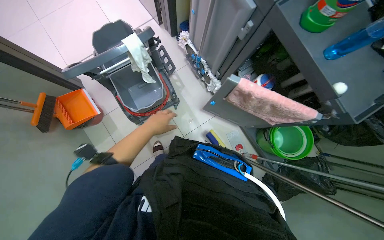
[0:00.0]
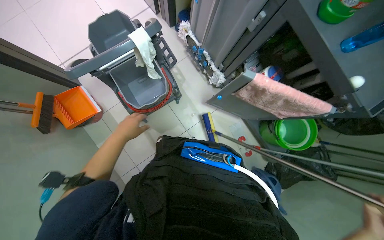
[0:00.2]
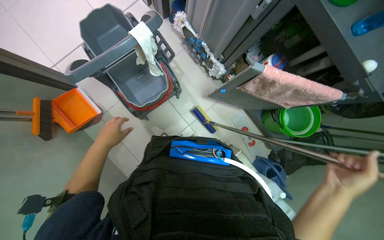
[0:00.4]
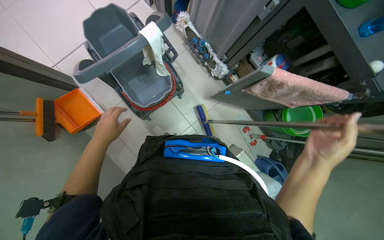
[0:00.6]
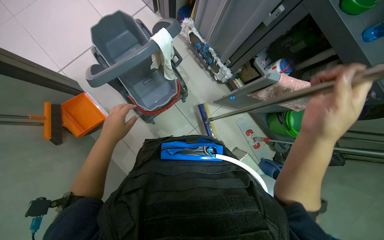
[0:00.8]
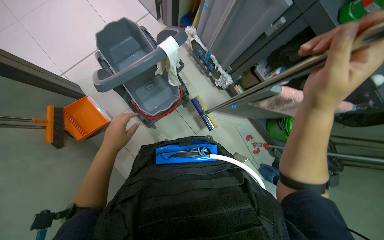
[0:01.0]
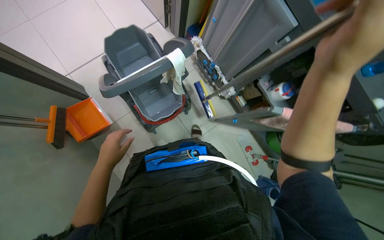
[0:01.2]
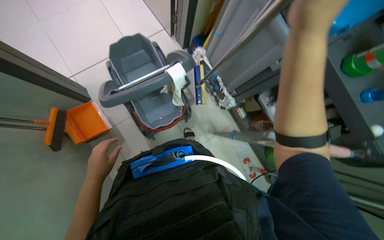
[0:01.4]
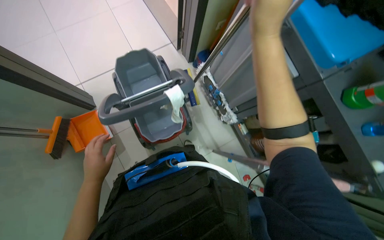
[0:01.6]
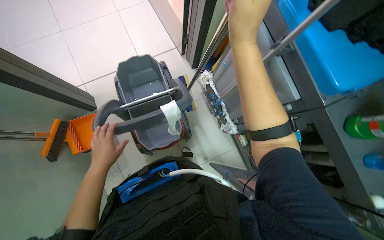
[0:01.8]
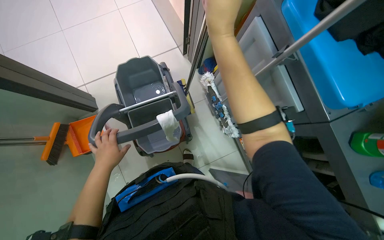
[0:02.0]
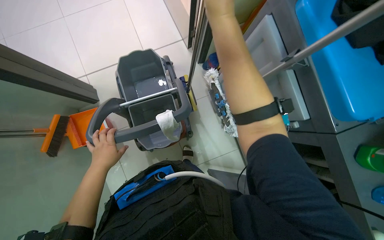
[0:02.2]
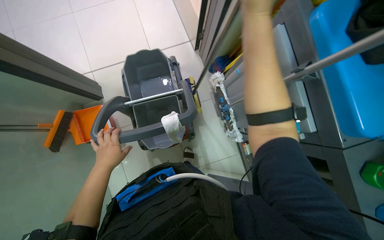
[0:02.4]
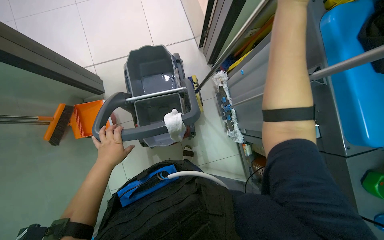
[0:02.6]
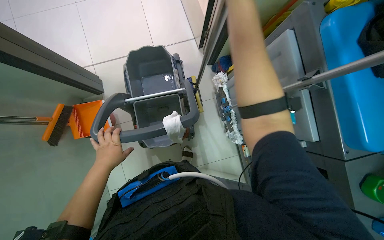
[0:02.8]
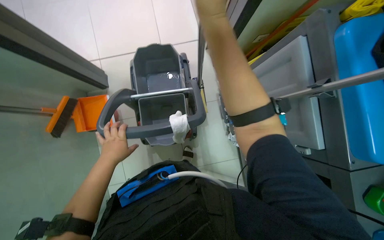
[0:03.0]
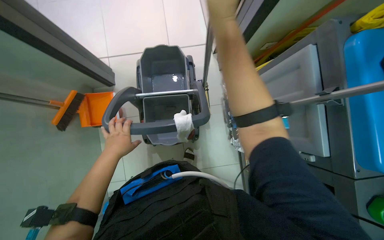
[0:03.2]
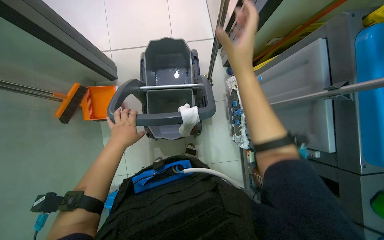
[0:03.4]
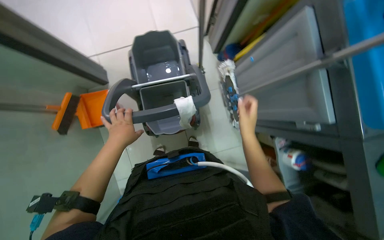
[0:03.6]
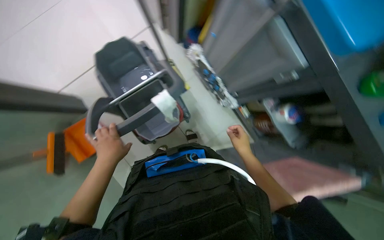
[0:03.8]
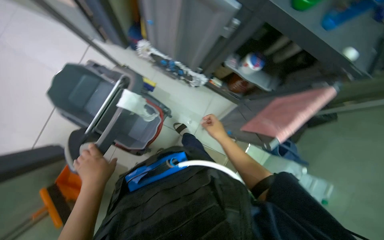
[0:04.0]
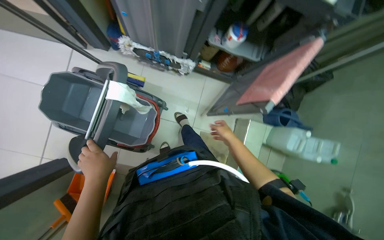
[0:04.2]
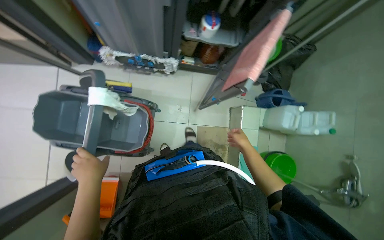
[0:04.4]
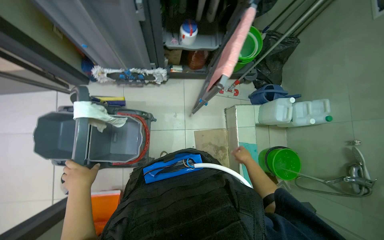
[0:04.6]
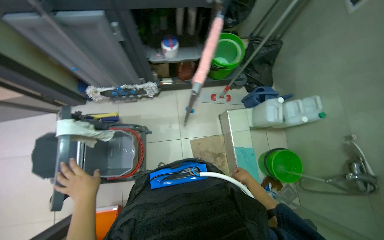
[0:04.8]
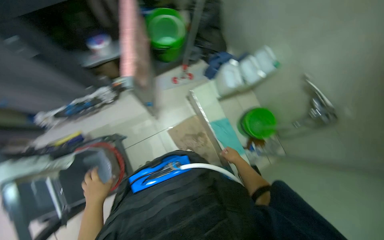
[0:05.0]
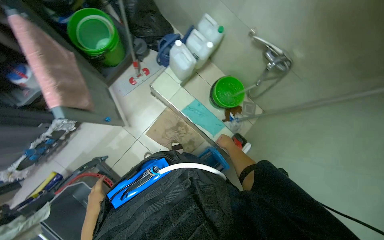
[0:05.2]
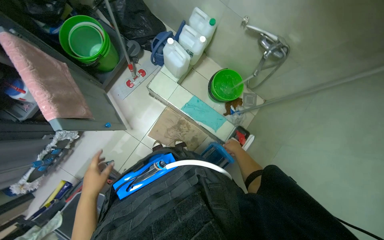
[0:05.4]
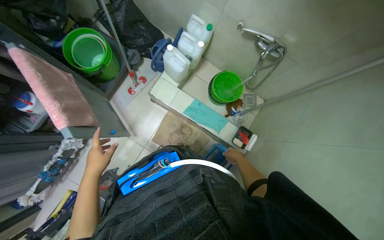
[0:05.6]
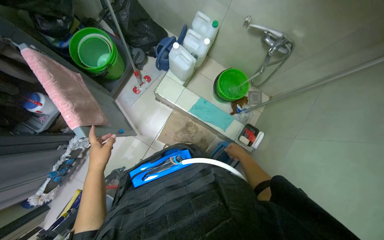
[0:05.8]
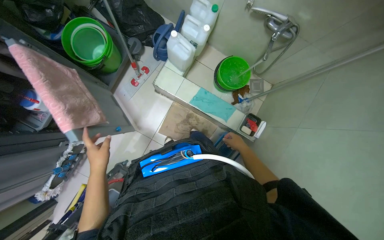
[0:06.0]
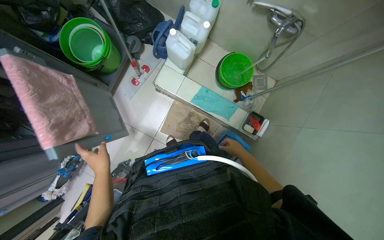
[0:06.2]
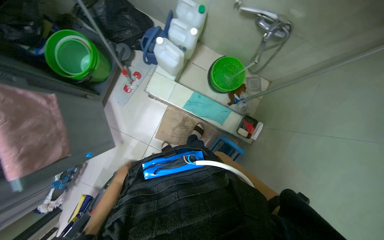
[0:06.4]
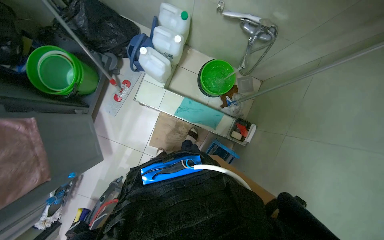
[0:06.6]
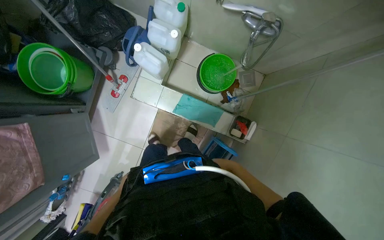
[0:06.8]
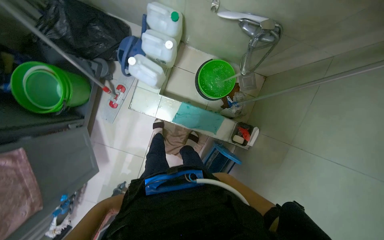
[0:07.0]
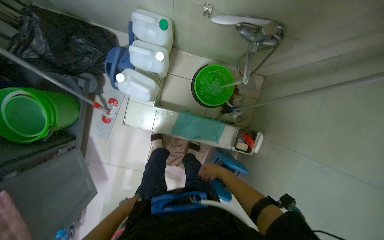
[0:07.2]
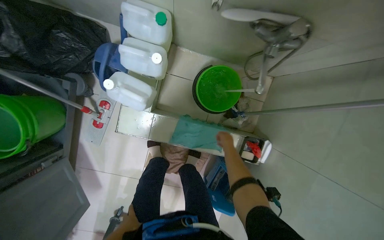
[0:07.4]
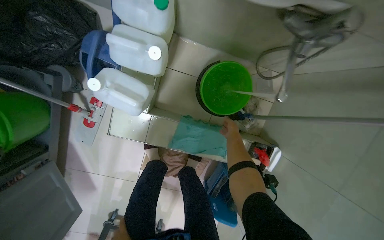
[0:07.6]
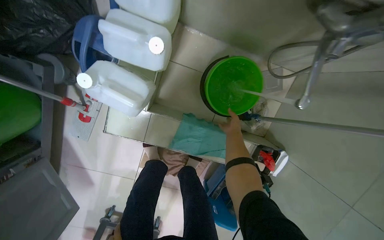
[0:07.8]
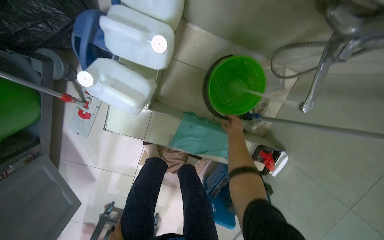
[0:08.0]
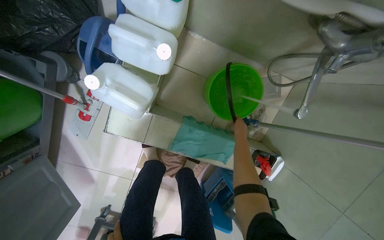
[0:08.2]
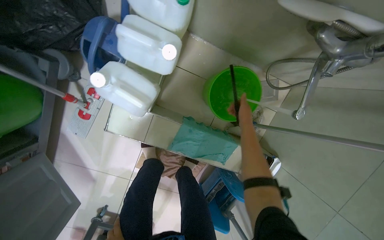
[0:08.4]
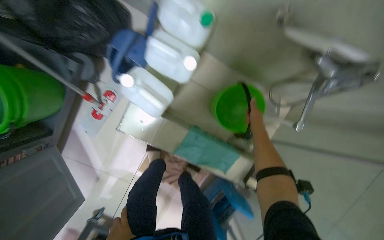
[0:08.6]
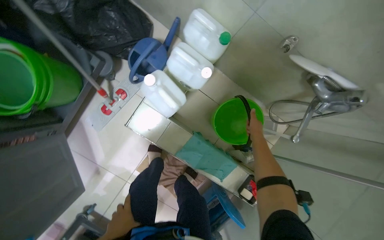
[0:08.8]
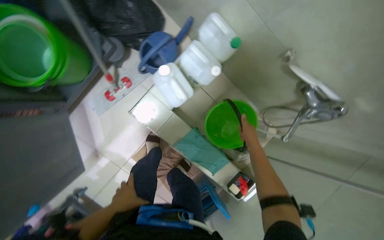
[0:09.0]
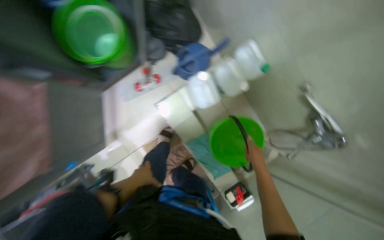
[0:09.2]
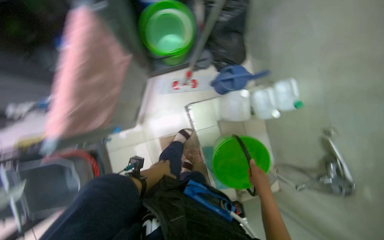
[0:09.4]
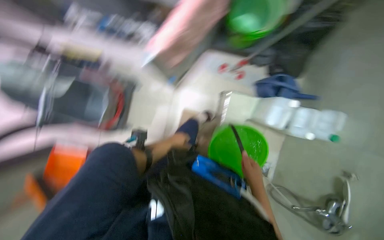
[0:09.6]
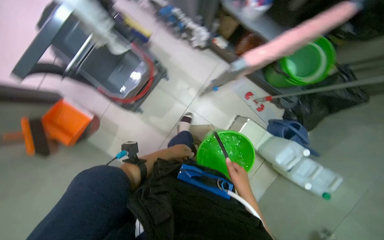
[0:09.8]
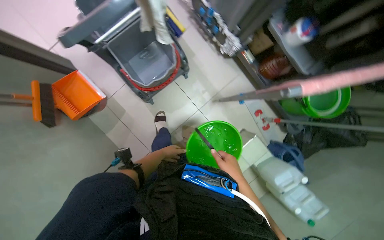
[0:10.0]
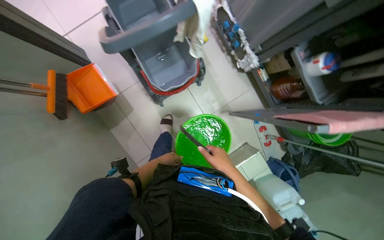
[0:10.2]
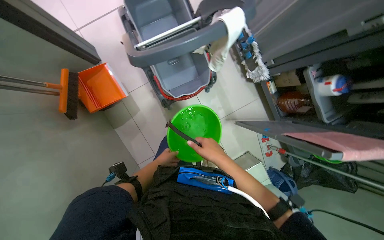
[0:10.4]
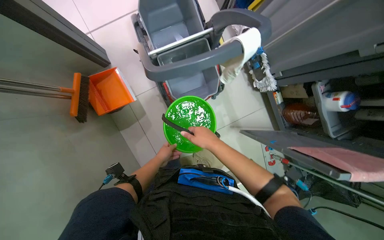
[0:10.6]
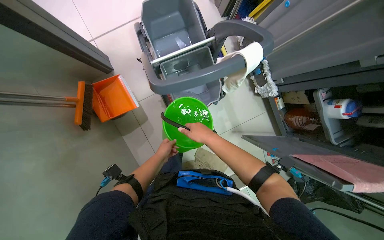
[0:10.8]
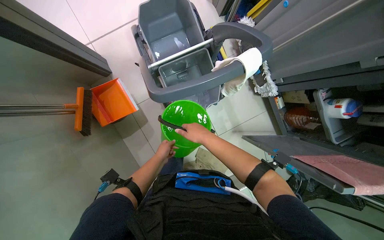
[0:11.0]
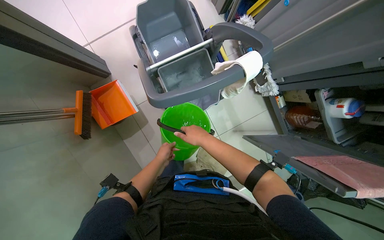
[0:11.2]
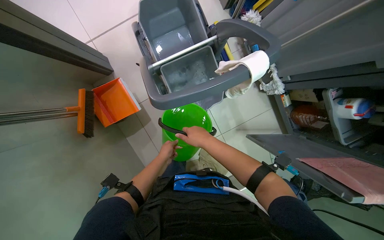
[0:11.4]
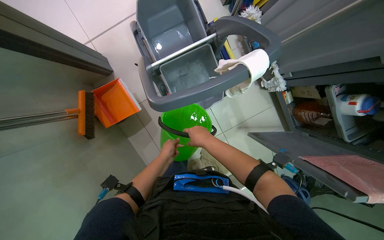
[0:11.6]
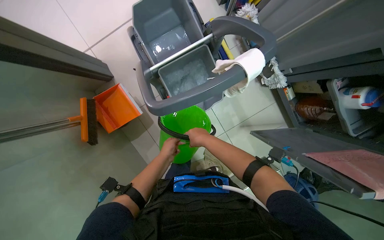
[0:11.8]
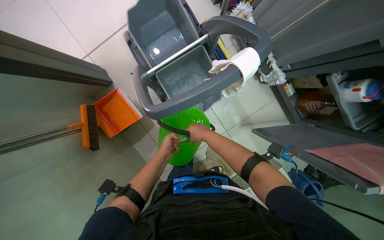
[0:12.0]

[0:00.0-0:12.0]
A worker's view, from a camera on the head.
Job: preparing cleaning supplies.
The whole recording: Preparing cleaning equipment. The worker fills the mop bucket with water, assembles the mop, gathers cleaning cloths and spray bottles, and organizes towels.
0:00.0 to 0:01.6: The left hand travels to the left by some 30 cm.
0:01.6 to 0:03.0: The left hand shifts roughly 15 cm up the picture.
0:03.0 to 0:04.4: Everything in view rotates approximately 70 degrees counterclockwise.
0:04.4 to 0:06.0: The wearer moves roughly 50 cm. The scene rotates counterclockwise by about 65 degrees.
0:06.0 to 0:07.6: The wearer moves about 70 cm. The wearer looks roughly 15 degrees further downward.
0:09.0 to 0:10.4: The wearer moves some 1 m. The scene rotates clockwise by roughly 105 degrees.
0:10.4 to 0:12.0: The right hand heads up the picture, covering approximately 20 cm.

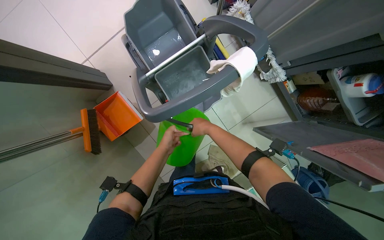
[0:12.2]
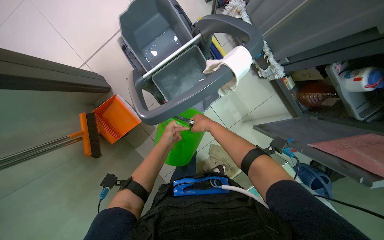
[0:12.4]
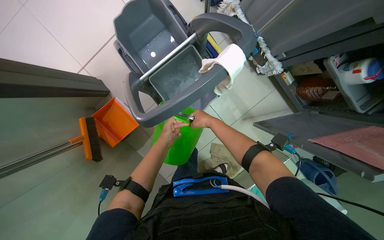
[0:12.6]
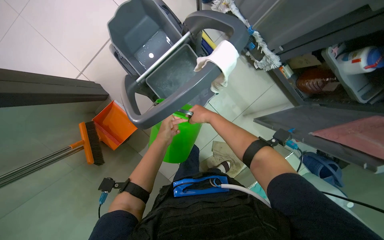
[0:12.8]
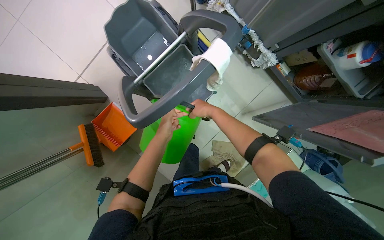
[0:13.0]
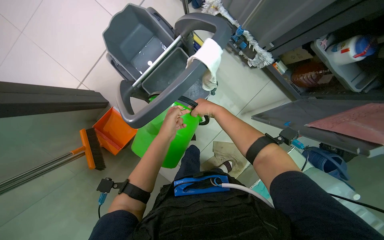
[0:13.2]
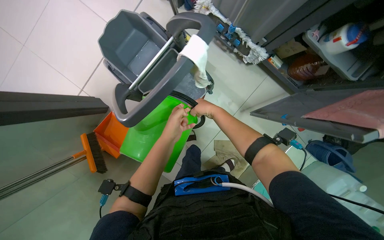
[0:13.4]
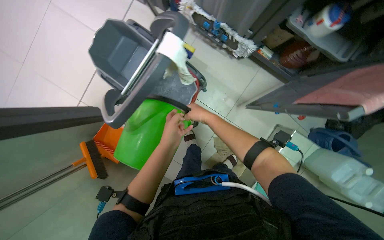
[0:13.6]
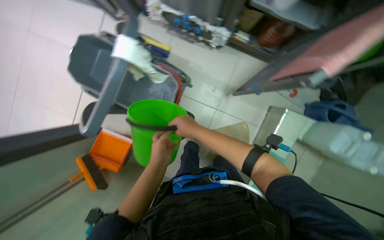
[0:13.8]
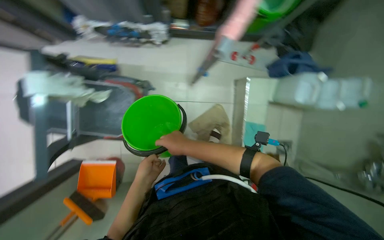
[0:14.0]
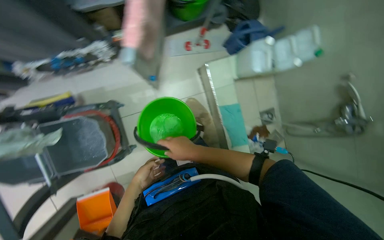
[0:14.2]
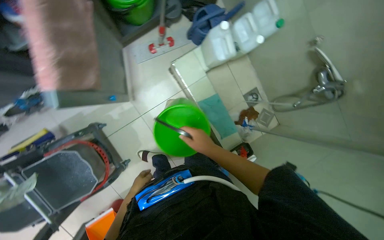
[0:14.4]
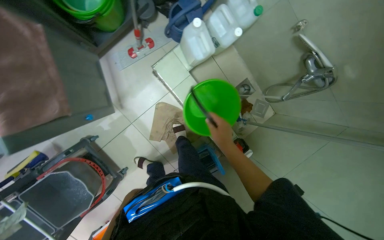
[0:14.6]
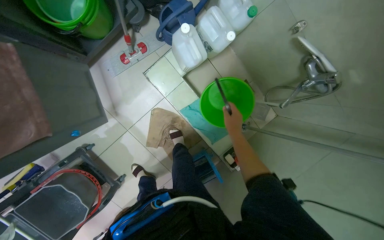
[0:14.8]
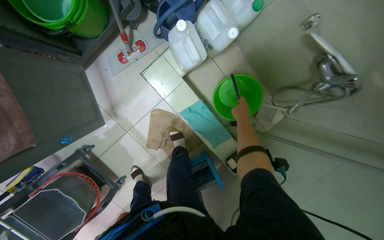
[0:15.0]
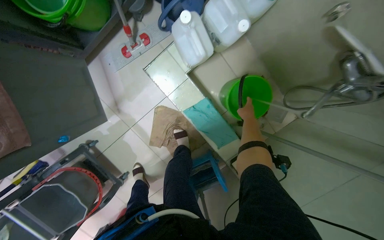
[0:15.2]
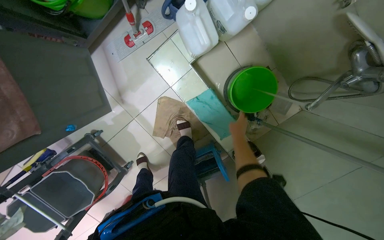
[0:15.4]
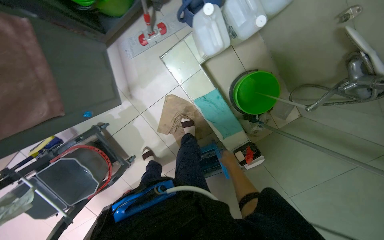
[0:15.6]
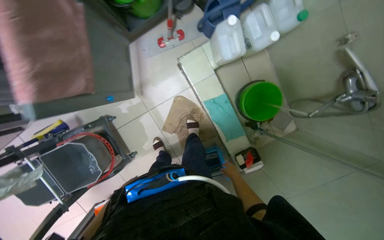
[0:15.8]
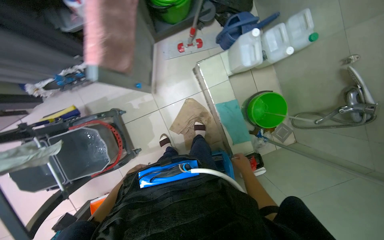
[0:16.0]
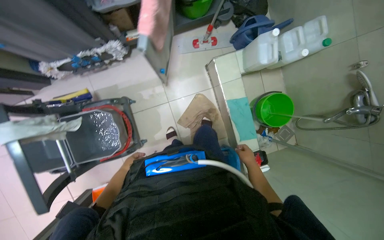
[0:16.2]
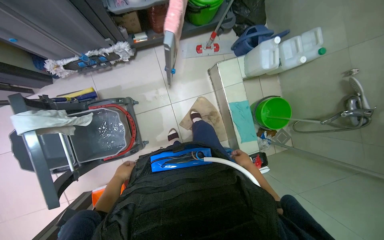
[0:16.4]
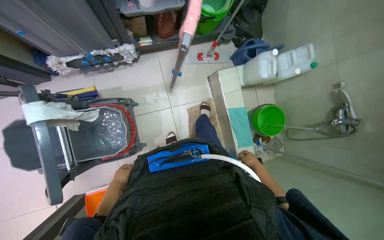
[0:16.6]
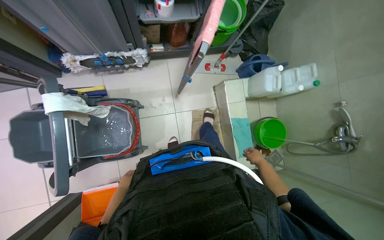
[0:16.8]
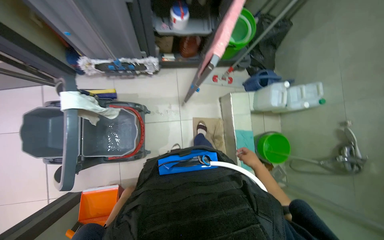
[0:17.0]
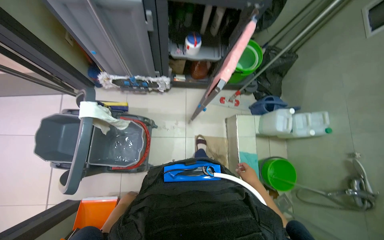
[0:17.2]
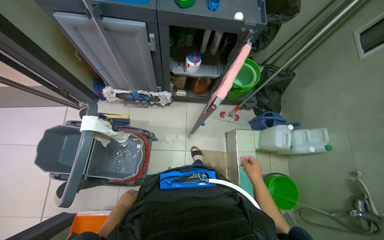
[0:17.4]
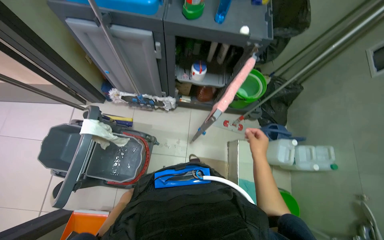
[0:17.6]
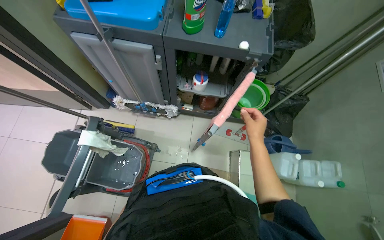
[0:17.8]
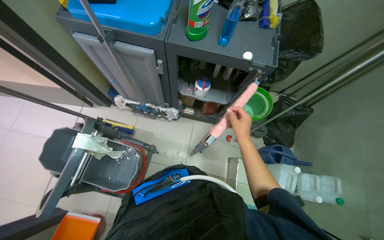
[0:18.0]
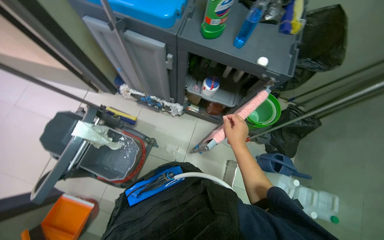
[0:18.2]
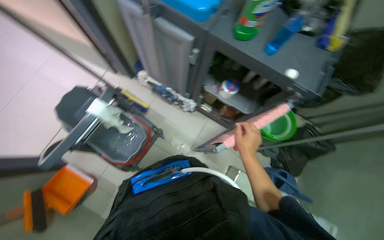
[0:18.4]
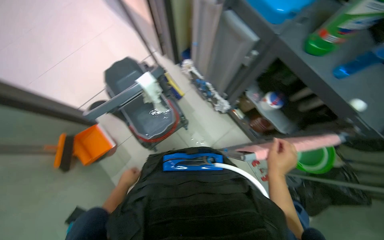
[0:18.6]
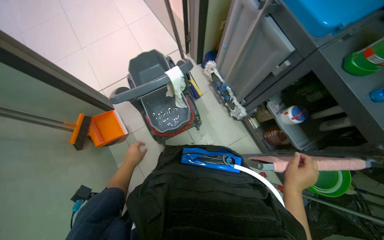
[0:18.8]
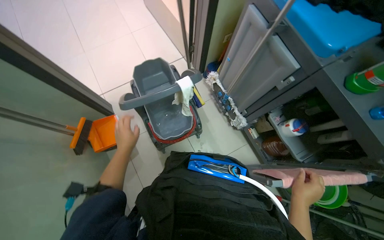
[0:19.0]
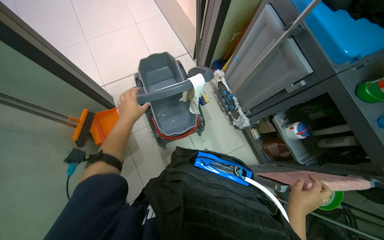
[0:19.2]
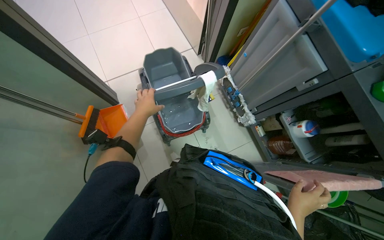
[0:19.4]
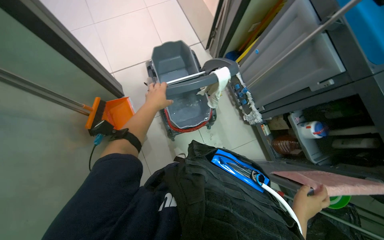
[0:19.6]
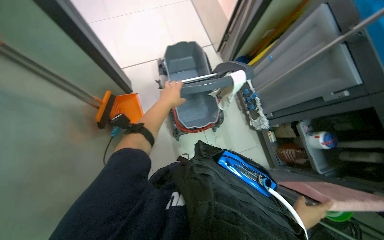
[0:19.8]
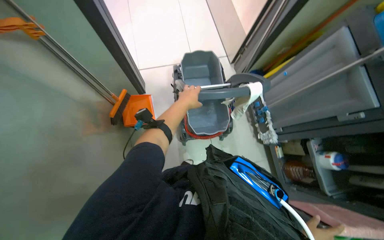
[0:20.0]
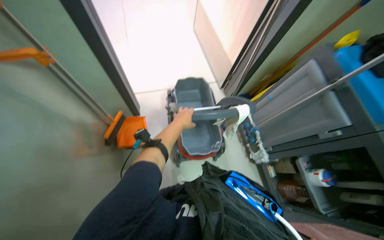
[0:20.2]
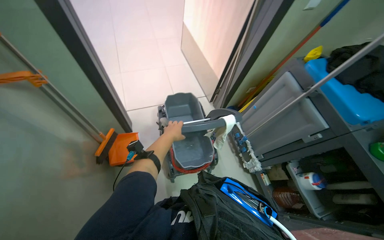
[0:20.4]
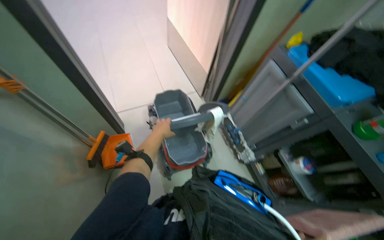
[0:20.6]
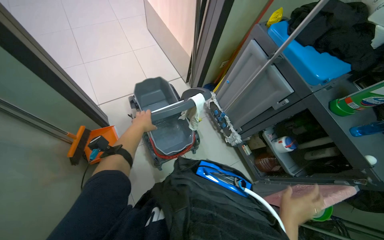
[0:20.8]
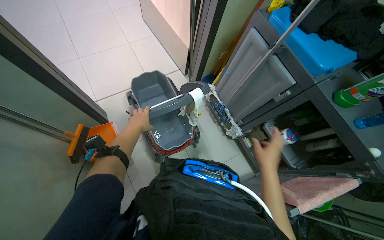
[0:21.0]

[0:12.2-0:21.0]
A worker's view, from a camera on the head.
Job: preparing cleaning supplies.
The whole recording: Preparing cleaning equipment. The worker fills the mop bucket with water, assembles the mop, gathers cleaning cloths and spray bottles, and organizes towels.
0:12.2 to 0:13.6: The left hand goes some 10 cm nearer to the camera.
0:13.6 to 0:15.2: The head travels about 90 cm. The wearer looks about 15 degrees further downward. The scene rotates counterclockwise by approximately 70 degrees.
0:15.2 to 0:16.6: The camera is carried approximately 70 cm. The view tilts about 15 degrees upward.
0:16.6 to 0:18.0: The camera pitches upward, by approximately 25 degrees. The right hand goes about 50 cm up the picture.
0:18.0 to 0:19.6: The head rotates roughly 55 degrees to the left.
